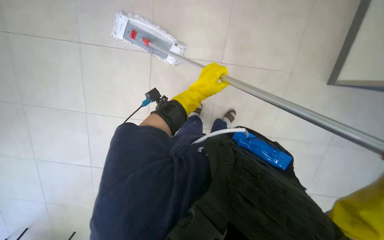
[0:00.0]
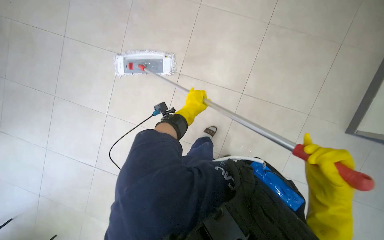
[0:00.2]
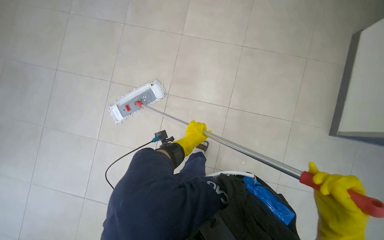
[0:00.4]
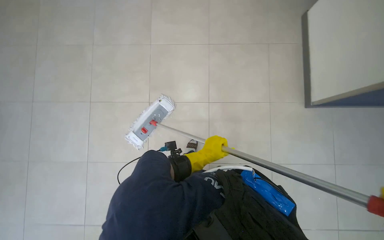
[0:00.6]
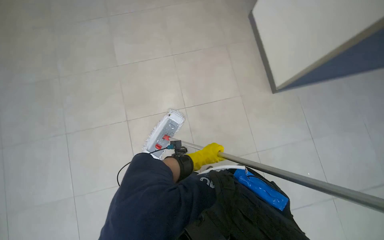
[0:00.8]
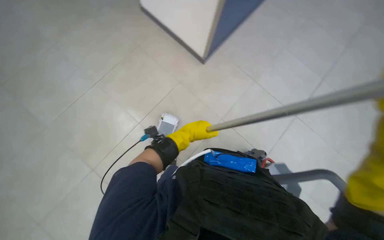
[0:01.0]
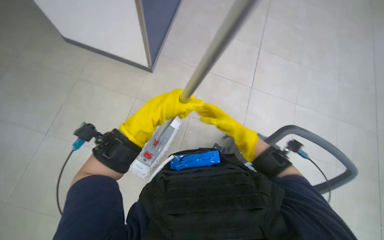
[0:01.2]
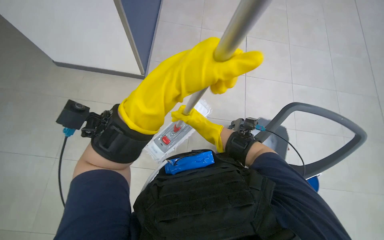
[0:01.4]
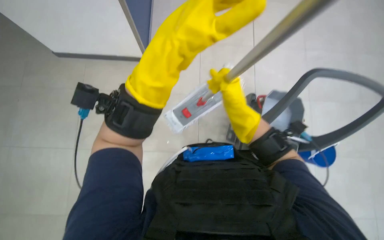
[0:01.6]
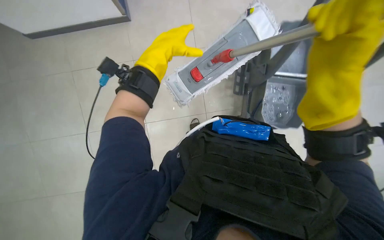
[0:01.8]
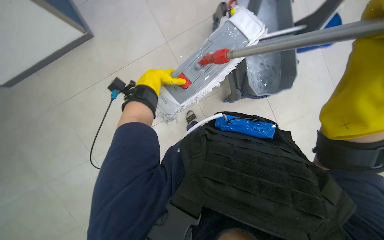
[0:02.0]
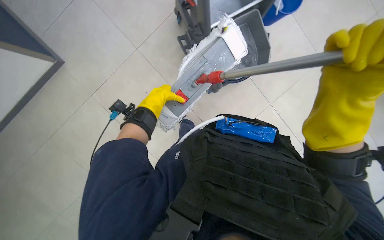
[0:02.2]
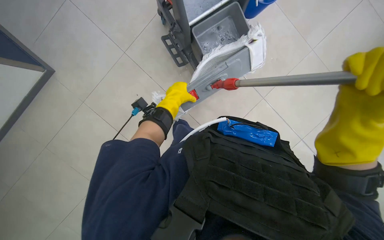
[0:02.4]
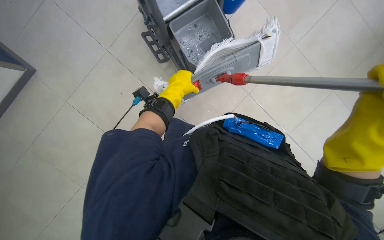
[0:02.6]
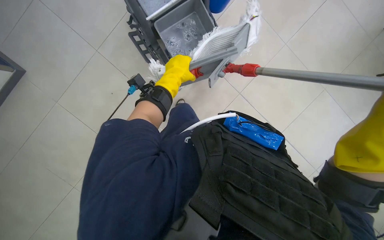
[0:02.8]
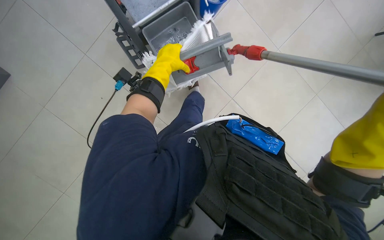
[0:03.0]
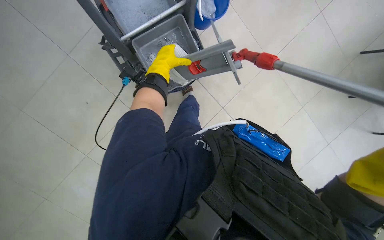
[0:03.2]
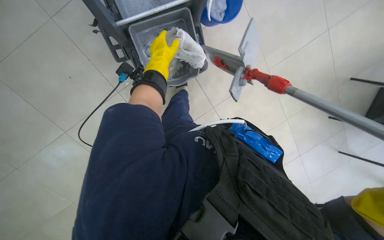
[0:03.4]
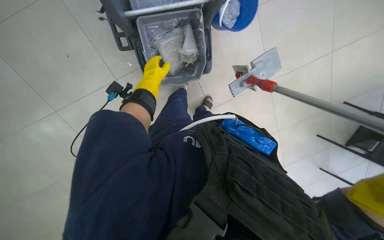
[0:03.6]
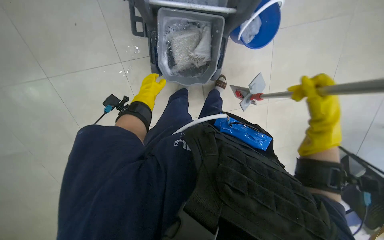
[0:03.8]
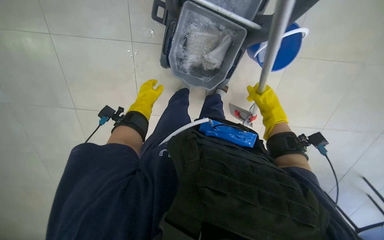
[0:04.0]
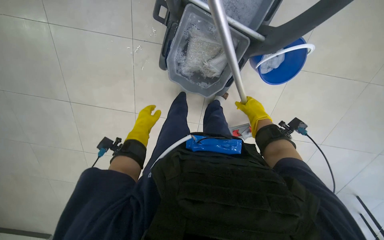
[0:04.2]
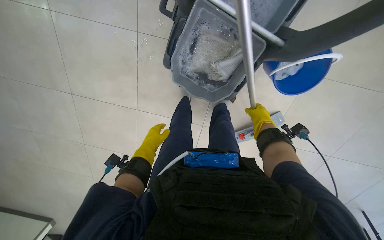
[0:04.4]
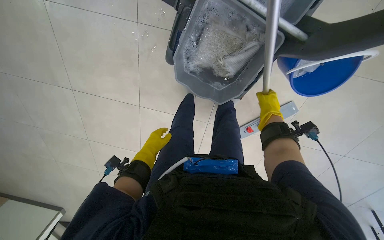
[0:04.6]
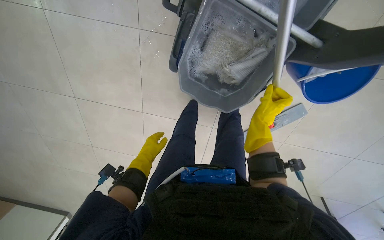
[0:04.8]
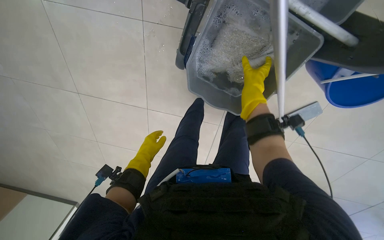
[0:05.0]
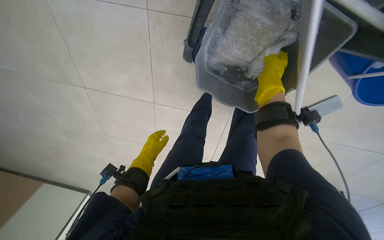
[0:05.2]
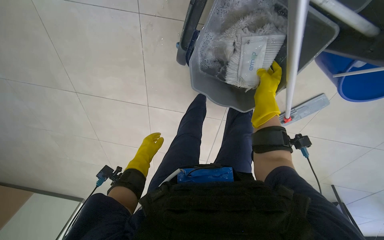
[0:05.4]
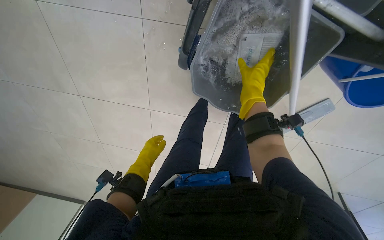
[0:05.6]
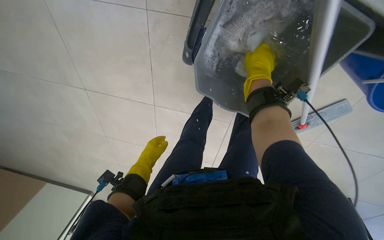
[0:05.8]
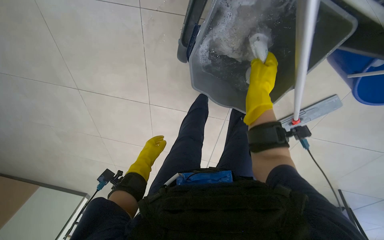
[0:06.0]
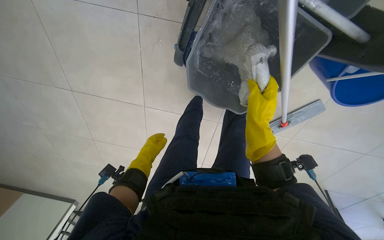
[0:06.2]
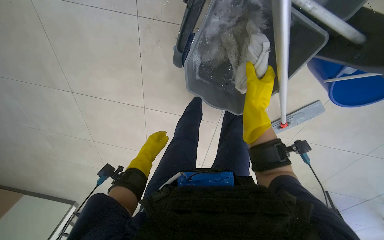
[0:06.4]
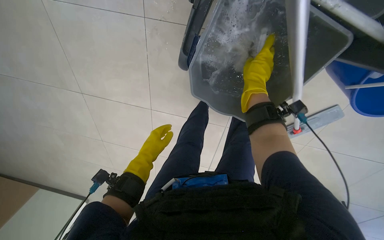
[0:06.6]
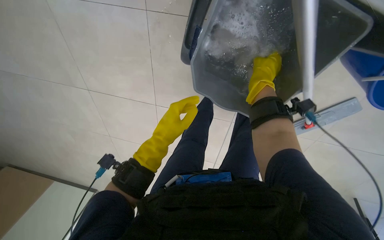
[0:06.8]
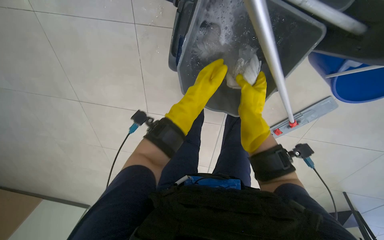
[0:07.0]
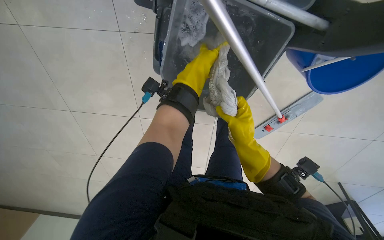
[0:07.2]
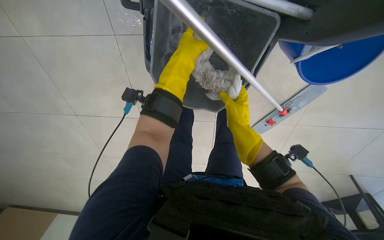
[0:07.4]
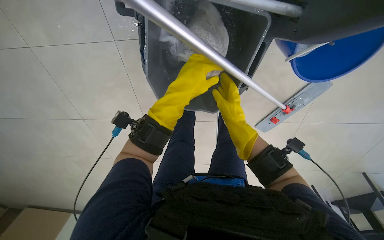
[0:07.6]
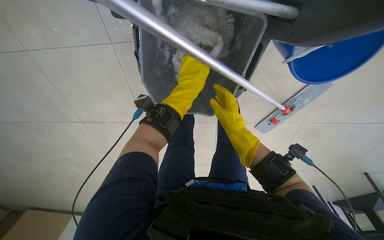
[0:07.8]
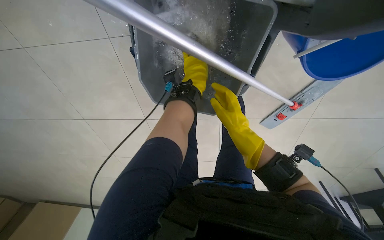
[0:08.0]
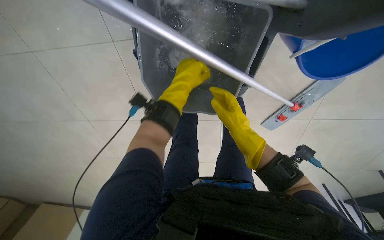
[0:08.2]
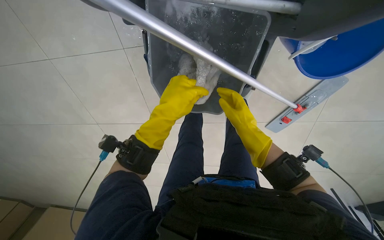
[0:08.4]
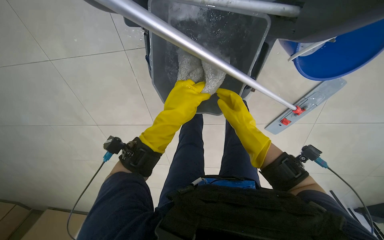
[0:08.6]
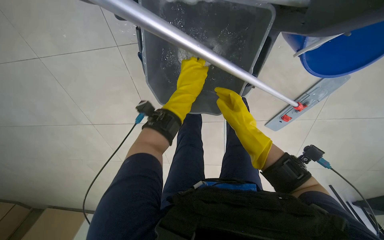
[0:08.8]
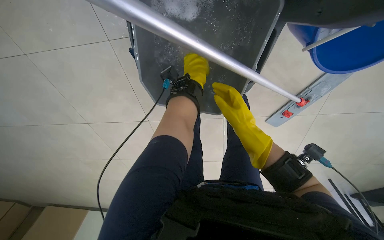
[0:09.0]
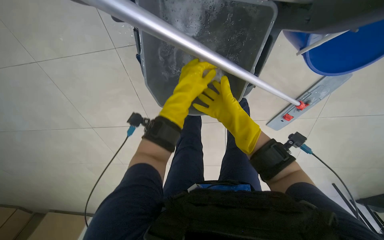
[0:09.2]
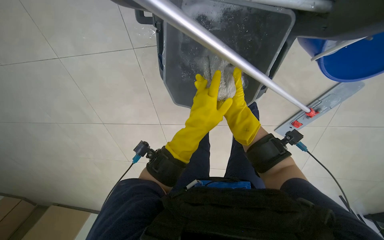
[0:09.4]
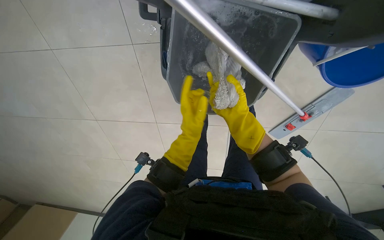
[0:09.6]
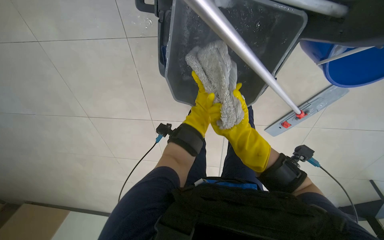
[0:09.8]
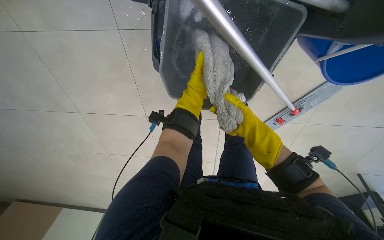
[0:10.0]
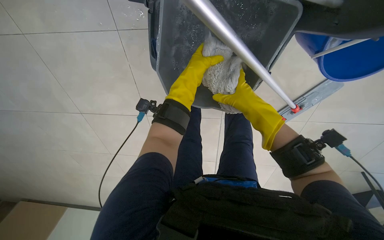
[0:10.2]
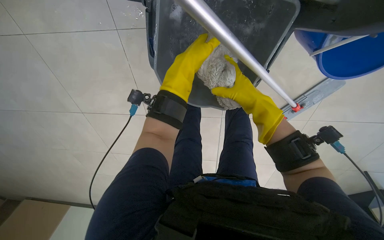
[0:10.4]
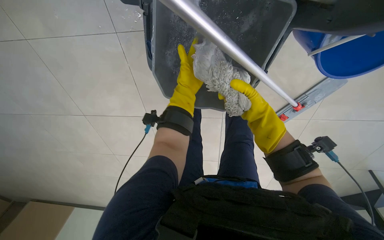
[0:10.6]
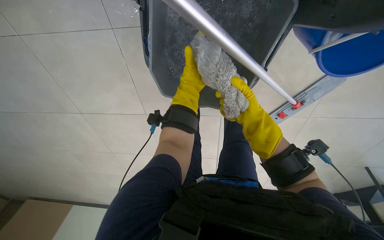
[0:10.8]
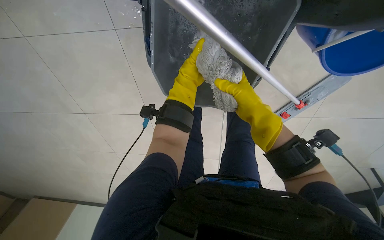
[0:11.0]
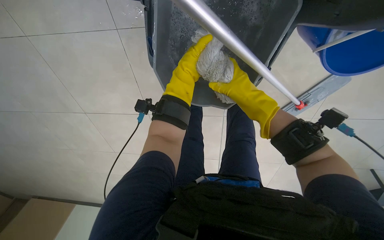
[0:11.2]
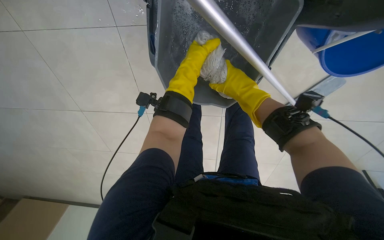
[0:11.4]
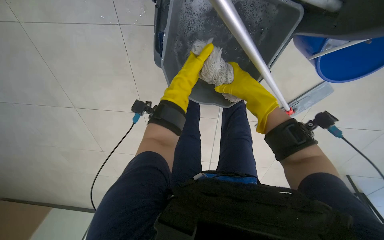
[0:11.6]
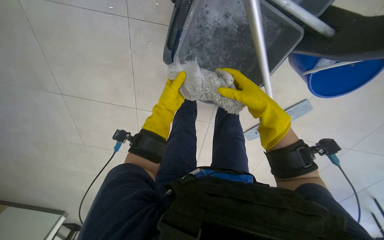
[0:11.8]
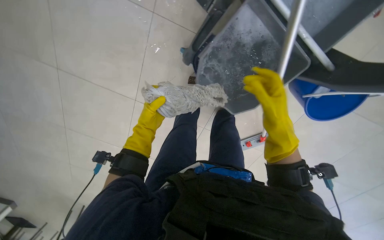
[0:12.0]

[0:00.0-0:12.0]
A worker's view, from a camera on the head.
Job: preparing cleaning supplies.
The whole recording: Preparing mop for cleaning. The worker detaches the mop head, wrings out a cloth, and attaches it to the mop.
0:00.0 to 0:01.6: The scene turns about 40 degrees counterclockwise in the picture.
0:01.6 to 0:03.0: The left hand is displaced farther from the camera by approximately 35 cm.
0:03.0 to 0:04.4: The left hand heads down the picture and farther from the camera, covering about 30 cm.
0:04.4 to 0:06.0: The right hand moves nearer and farther over about 25 cm, changing direction 2 times.
0:06.0 to 0:07.6: The right hand swings up and down the picture, some 15 cm each way, with 2 reversals. Meanwhile the left hand moves nearer to the camera, up the picture and to the right, some 40 cm.
0:09.0 to 0:10.4: The left hand heads nearer to the camera, covering about 15 cm, and reaches some 25 cm down the picture, then returns.
0:10.4 to 0:12.0: The left hand is displaced down the picture and to the left by roughly 30 cm.

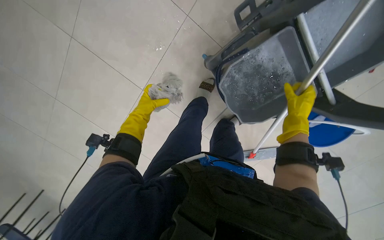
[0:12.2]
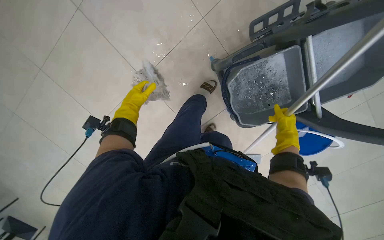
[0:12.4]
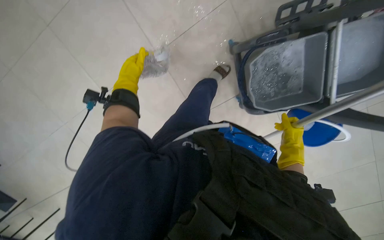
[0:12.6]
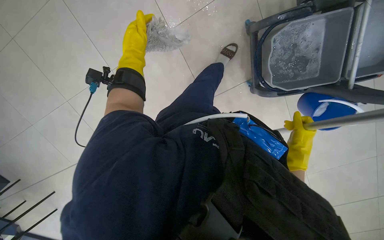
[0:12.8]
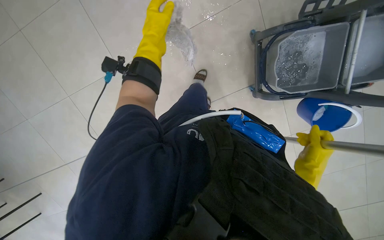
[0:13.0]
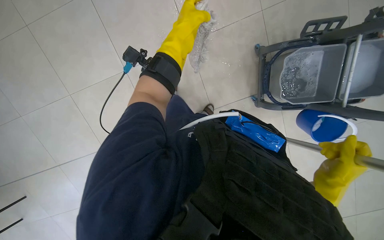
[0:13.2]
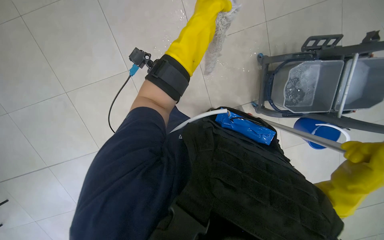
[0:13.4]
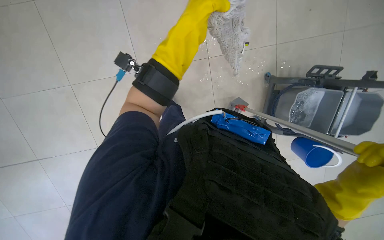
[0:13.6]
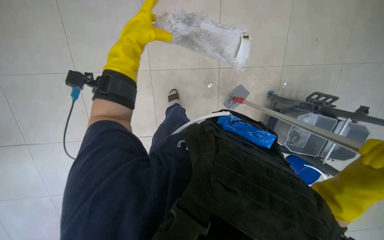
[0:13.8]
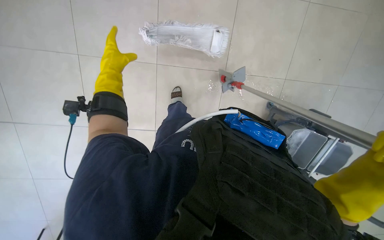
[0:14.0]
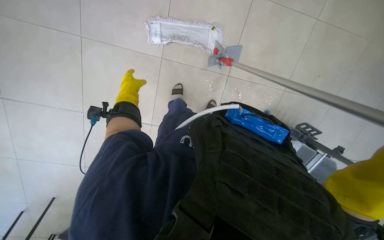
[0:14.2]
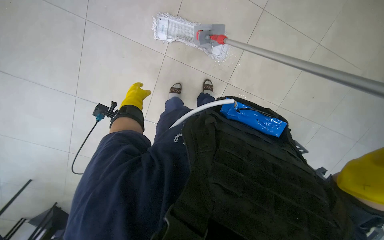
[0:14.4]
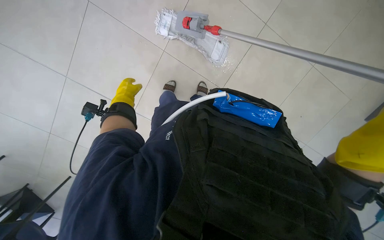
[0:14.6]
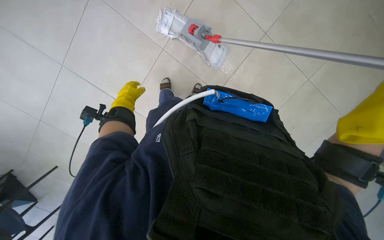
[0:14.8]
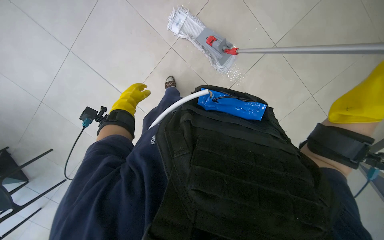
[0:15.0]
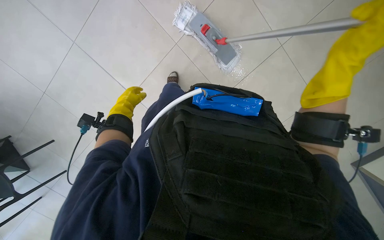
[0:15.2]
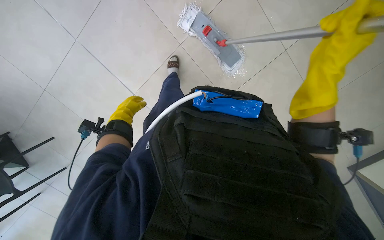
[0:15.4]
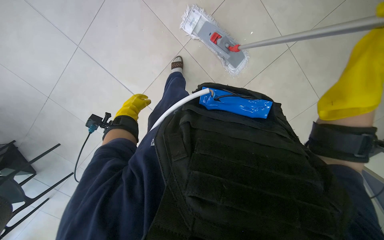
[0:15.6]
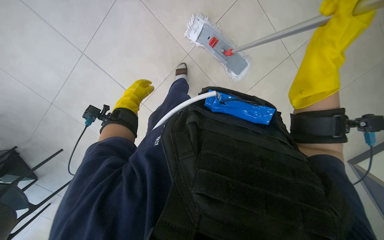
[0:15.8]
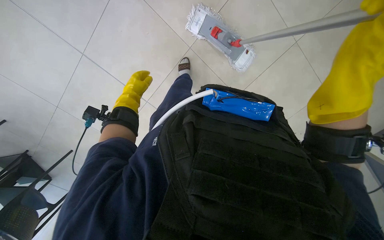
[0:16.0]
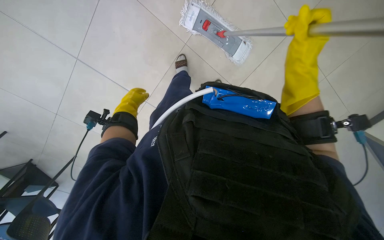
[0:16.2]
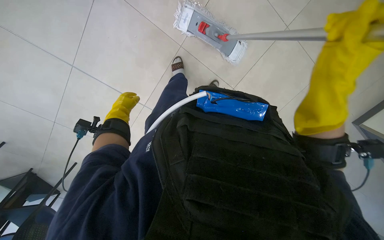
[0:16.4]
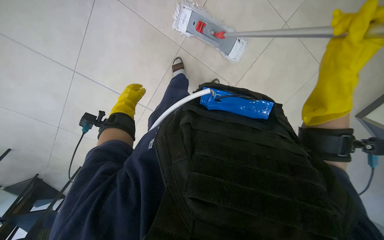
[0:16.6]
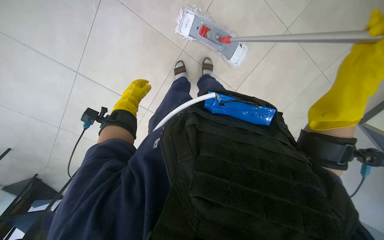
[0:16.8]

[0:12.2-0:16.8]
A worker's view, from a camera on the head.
Job: preparing cleaning supplies.
The whole recording: Preparing mop for cleaning. The worker detaches the mop head, wrings out a cloth, and attaches it to the mop.
0:12.2 to 0:13.8: The right hand shifts approximately 25 cm nearer to the camera and to the left. The left hand goes left and right, some 30 cm each way, reversing 2 times.
0:13.8 to 0:15.2: The wearer moves about 70 cm.
0:15.2 to 0:16.8: The right hand heads down the picture, covering about 10 cm, and reaches roughly 10 cm farther from the camera, then returns.

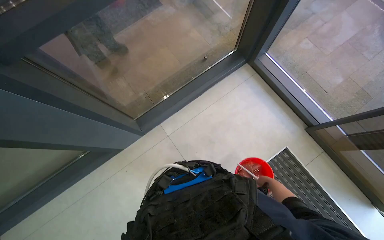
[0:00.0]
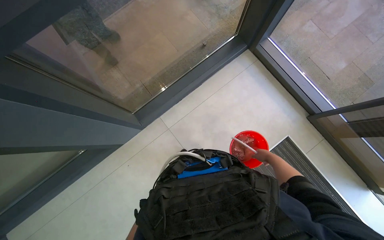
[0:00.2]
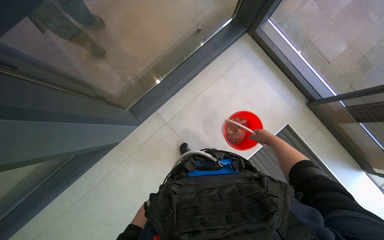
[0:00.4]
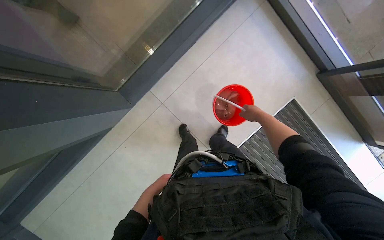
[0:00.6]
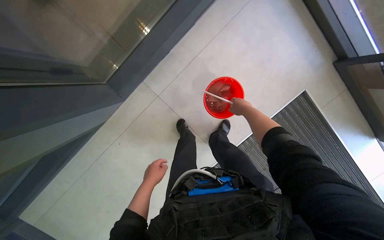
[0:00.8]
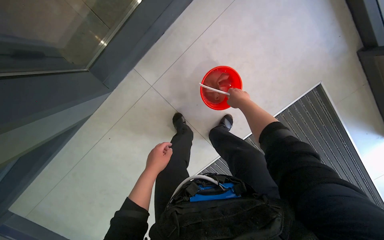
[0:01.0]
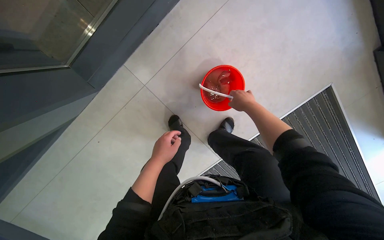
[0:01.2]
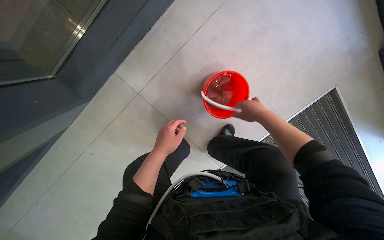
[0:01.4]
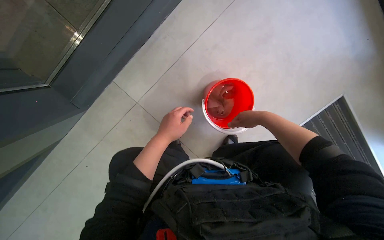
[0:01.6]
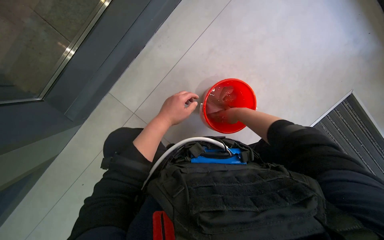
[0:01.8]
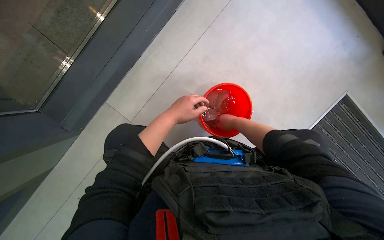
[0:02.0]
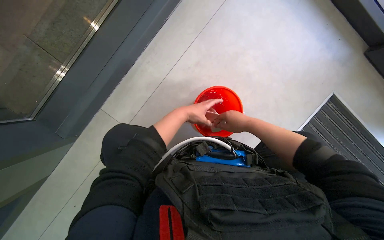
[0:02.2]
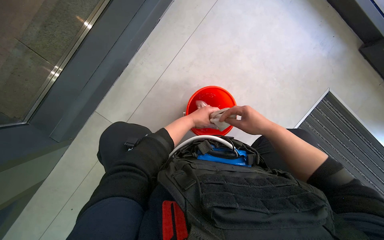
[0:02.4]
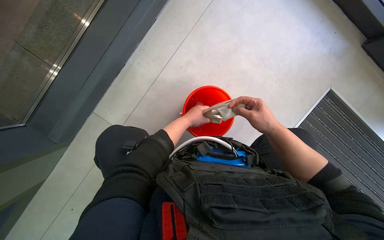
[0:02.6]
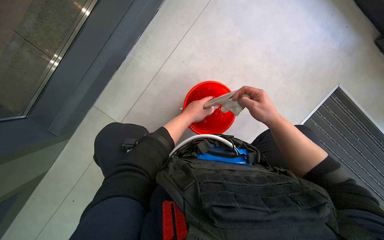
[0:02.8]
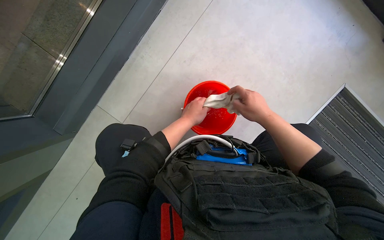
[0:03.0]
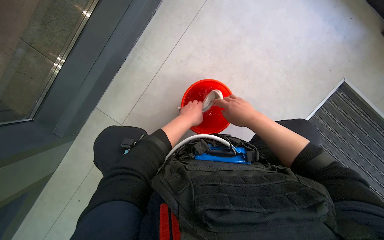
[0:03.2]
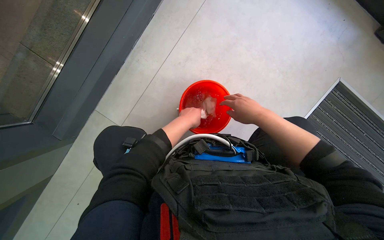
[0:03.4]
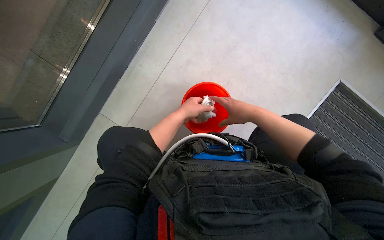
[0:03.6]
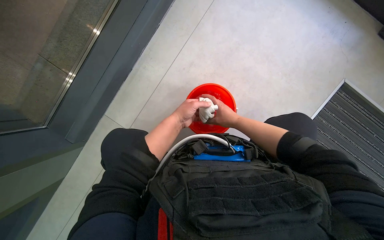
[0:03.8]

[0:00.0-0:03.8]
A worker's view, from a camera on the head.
Job: cleaning windows.
The whole recording: Cleaning window frame. The worker dips a cloth into a bucket and wipes the window frame.
0:00.0 to 0:01.2: The view tips downward by some 25 degrees. The right hand shifts roughly 25 cm up the picture and to the left.
0:01.2 to 0:02.6: The left hand moves farther from the camera and up the picture, some 35 cm.
0:02.6 to 0:03.8: The right hand is displaced farther from the camera by about 10 cm.
